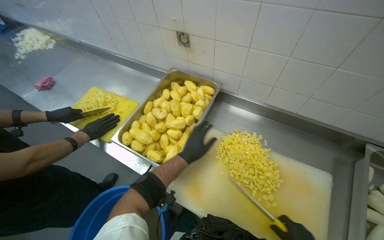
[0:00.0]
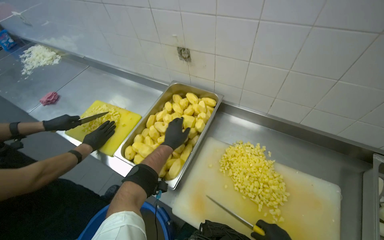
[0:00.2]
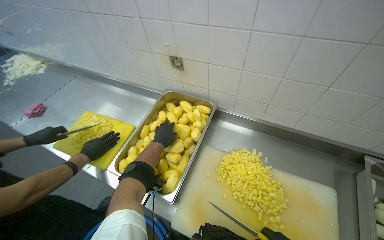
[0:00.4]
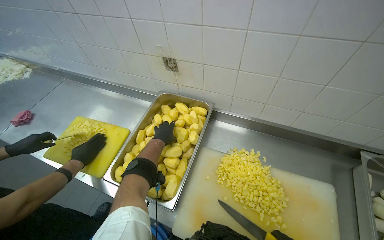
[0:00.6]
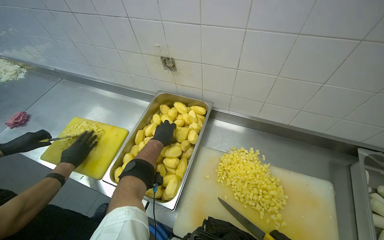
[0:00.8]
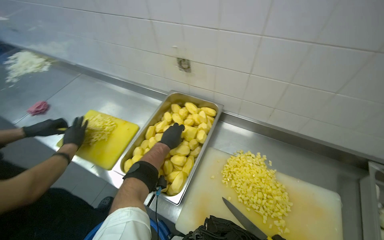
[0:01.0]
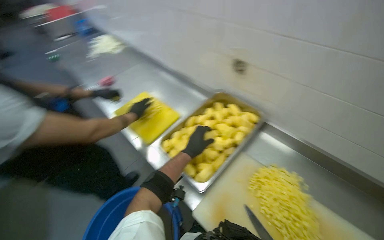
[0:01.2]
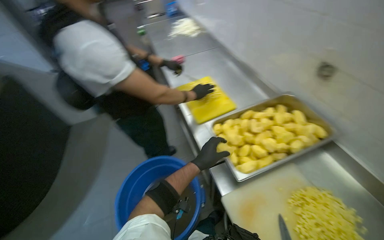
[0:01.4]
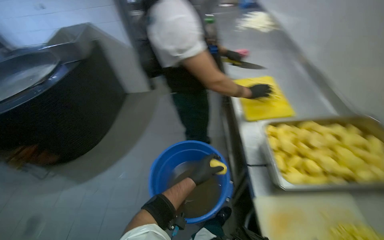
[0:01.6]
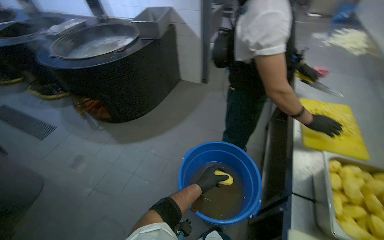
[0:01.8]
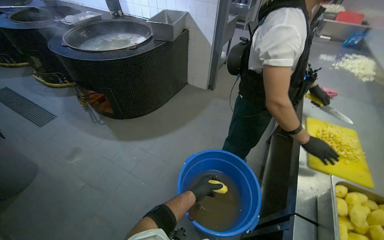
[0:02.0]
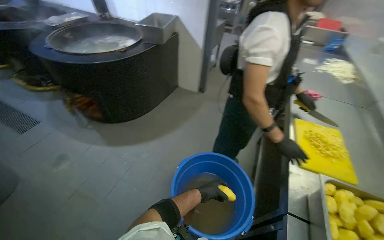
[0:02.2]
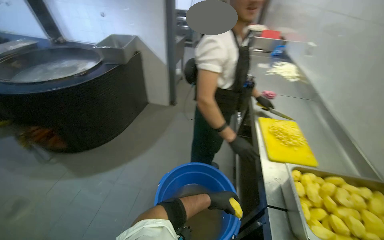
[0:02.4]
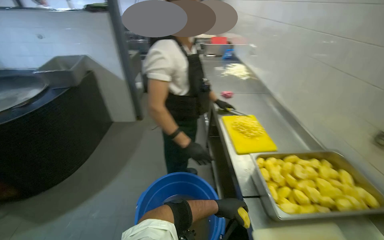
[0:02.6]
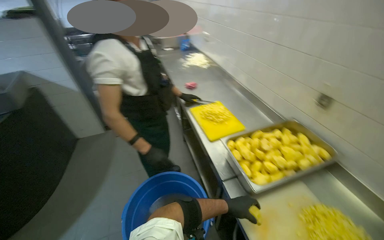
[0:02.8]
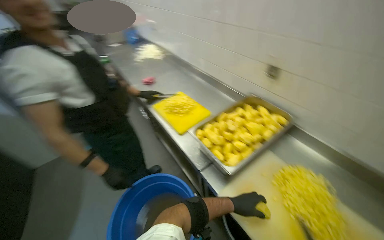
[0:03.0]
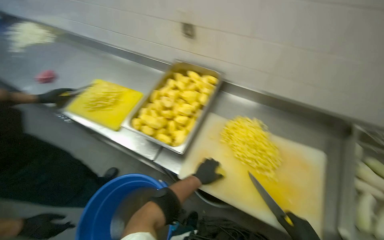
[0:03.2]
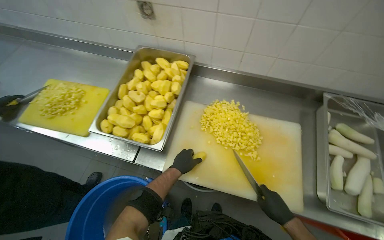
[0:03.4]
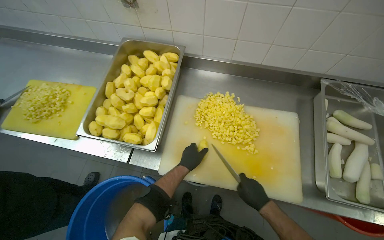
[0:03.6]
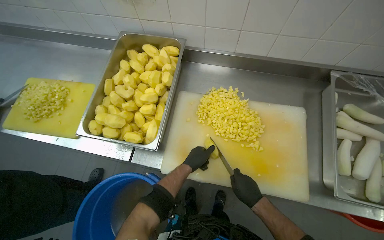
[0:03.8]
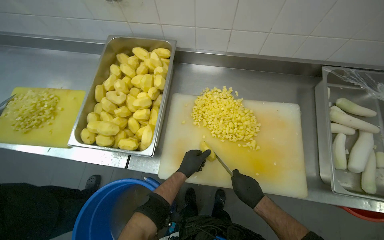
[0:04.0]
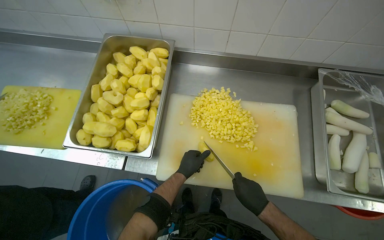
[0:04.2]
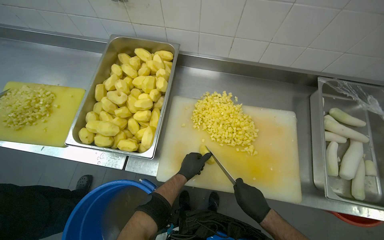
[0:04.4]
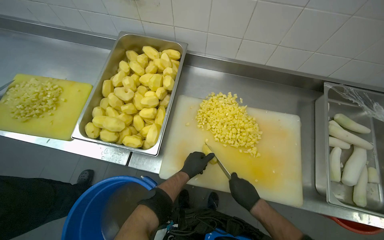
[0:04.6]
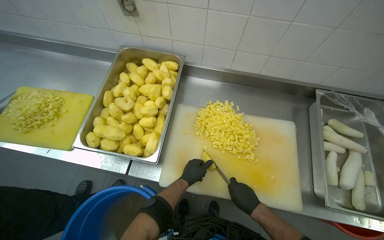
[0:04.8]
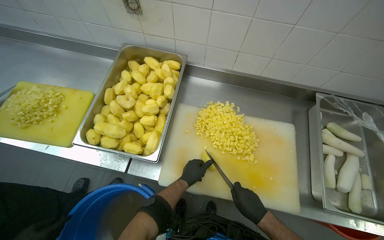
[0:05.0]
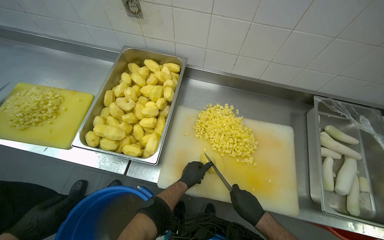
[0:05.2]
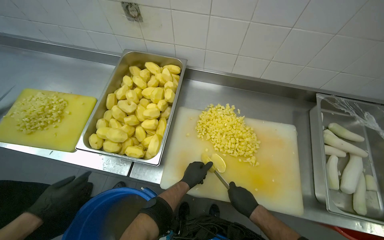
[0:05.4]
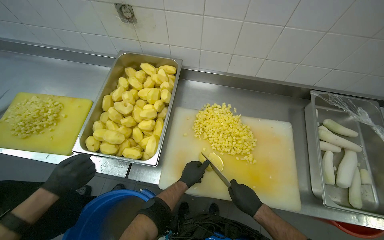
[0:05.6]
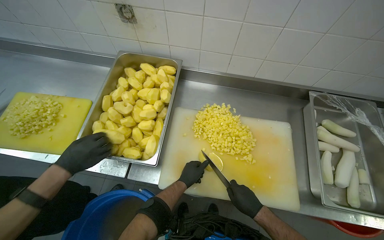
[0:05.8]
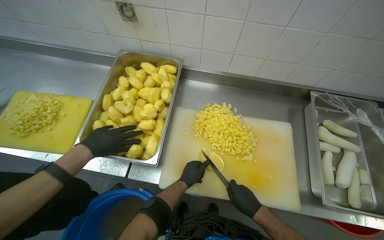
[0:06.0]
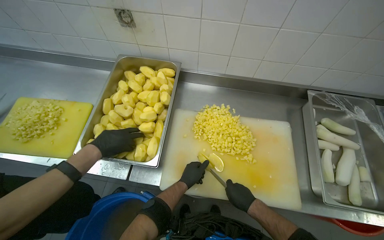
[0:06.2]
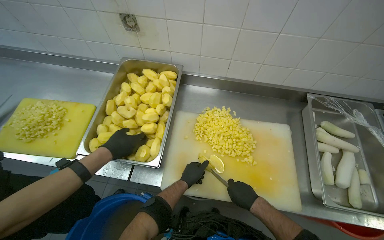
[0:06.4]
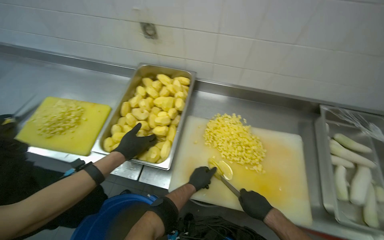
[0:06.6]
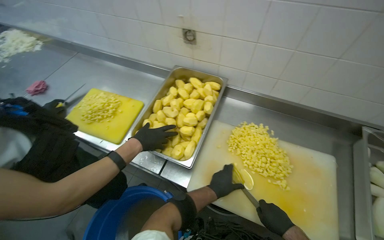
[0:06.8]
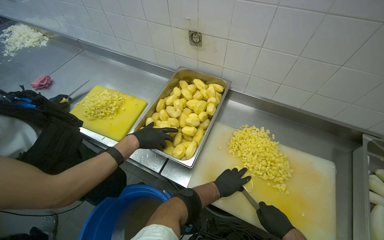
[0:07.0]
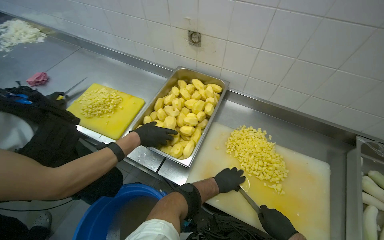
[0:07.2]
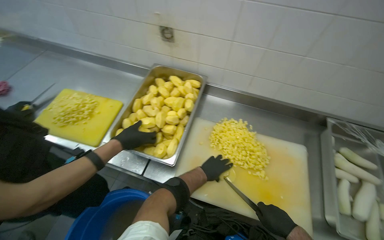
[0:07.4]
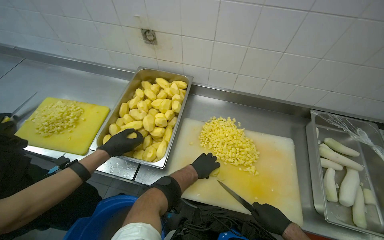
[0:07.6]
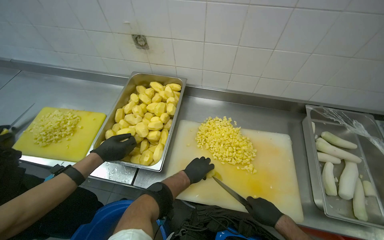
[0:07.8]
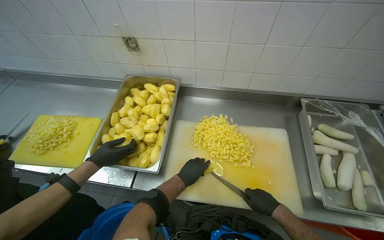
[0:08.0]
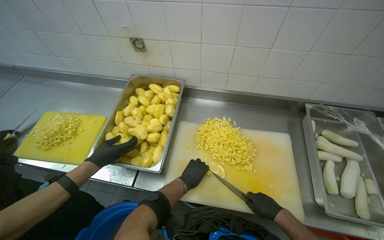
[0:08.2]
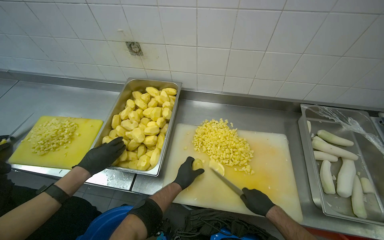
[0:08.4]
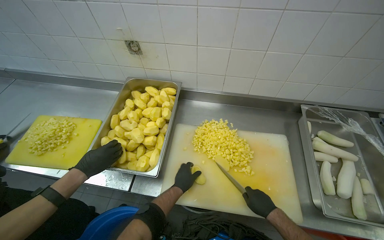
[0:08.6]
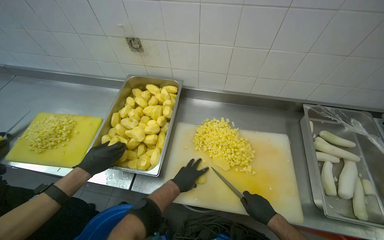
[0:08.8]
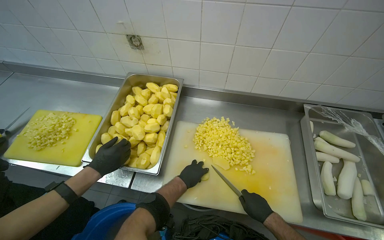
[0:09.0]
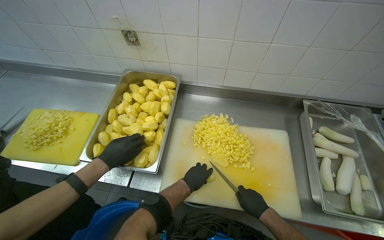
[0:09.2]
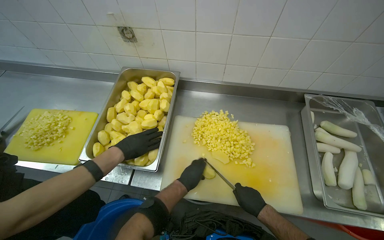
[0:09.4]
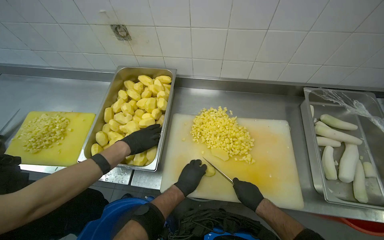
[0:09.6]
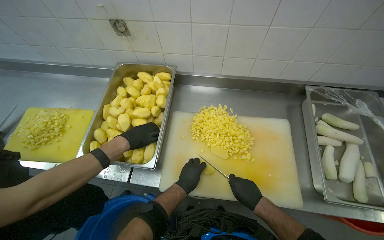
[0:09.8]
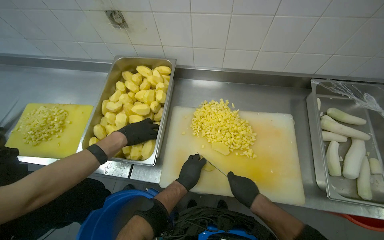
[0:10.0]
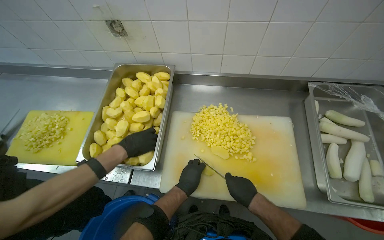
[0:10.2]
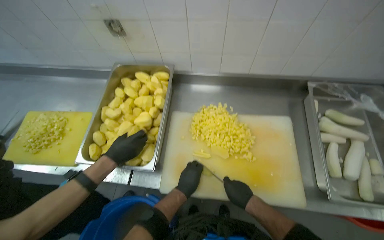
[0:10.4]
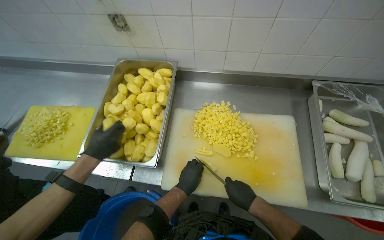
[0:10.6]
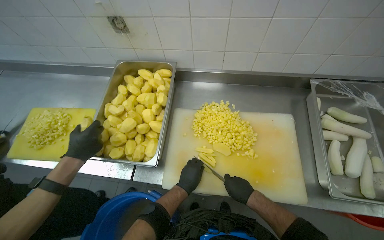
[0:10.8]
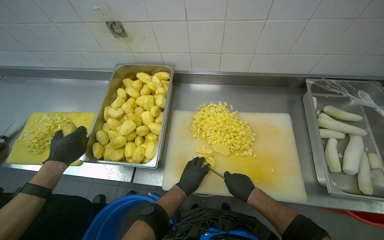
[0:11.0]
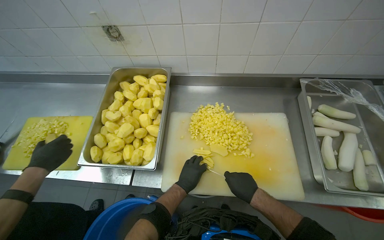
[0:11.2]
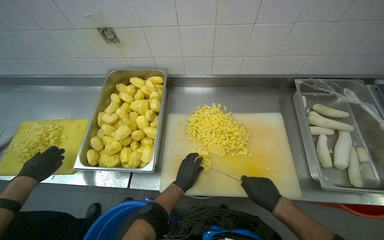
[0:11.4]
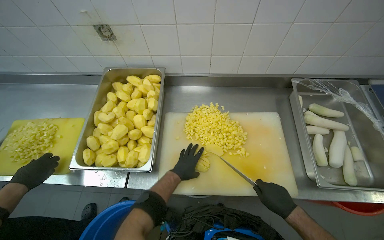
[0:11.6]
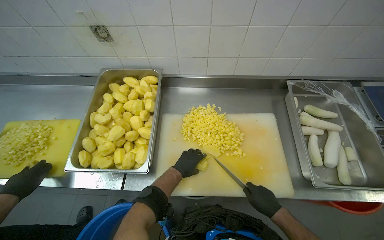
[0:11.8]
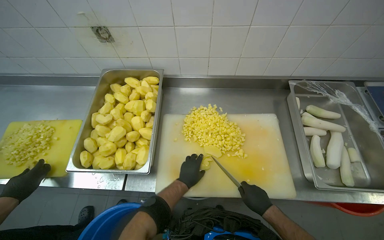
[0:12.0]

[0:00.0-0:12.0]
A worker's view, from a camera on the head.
Job: preparing food.
The whole recording: Dicing peeled potatoes. The worker dices peeled potatoes on a cutting board, transferring them.
0:00.0 to 0:01.6: The head rotates some 60 degrees to the left.
0:01.6 to 0:03.0: The wearer's head swings about 35 degrees to the right.
0:03.0 to 0:04.4: The wearer's head swings some 45 degrees to the right. The view tips downward by about 20 degrees.
0:04.4 to 0:06.0: The hands stay close to where they were, moving slightly.
0:07.6 to 0:09.0: The right hand shifts about 10 cm farther from the camera.
0:09.0 to 0:10.4: The hands work in one place, with small movements.

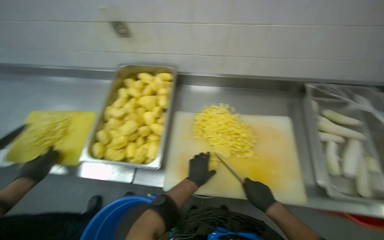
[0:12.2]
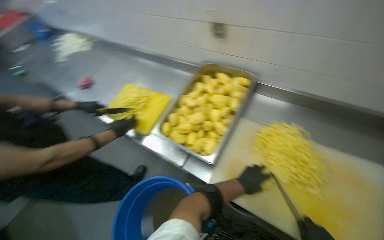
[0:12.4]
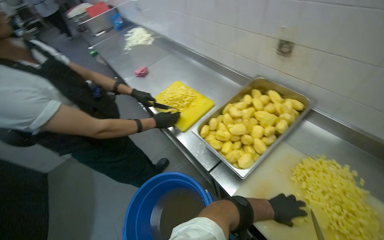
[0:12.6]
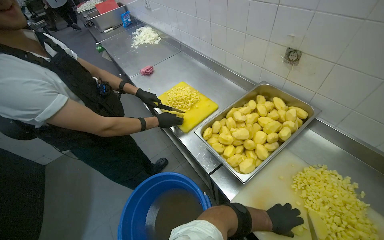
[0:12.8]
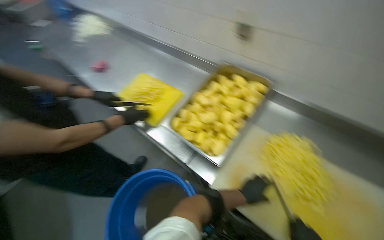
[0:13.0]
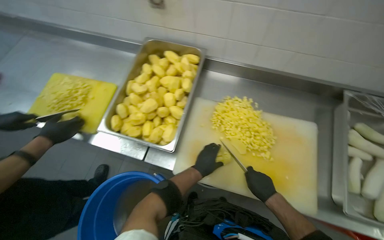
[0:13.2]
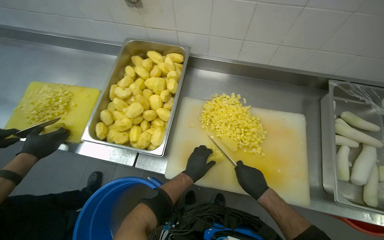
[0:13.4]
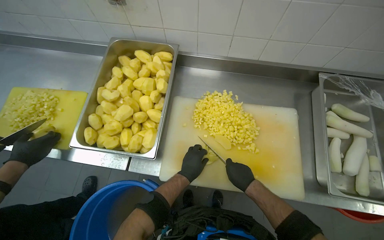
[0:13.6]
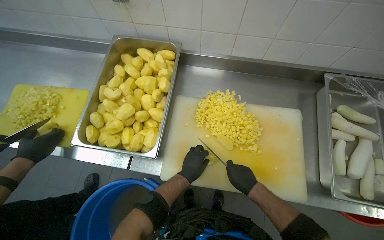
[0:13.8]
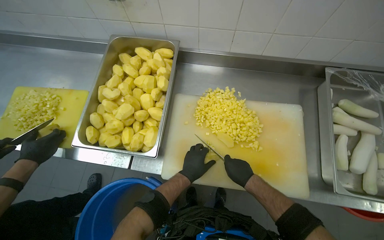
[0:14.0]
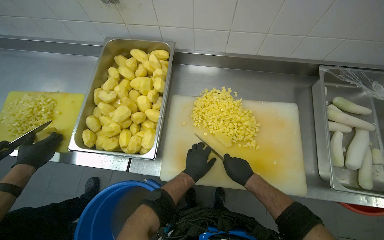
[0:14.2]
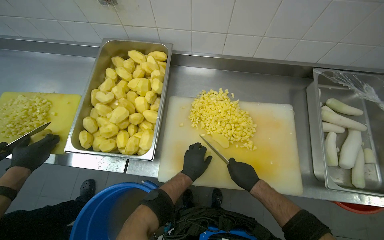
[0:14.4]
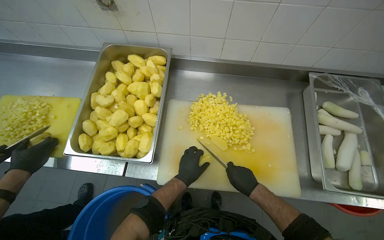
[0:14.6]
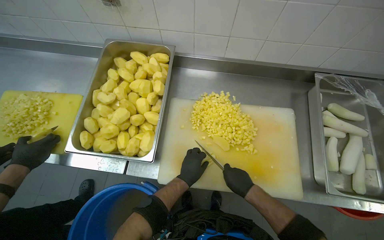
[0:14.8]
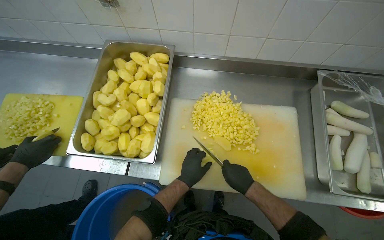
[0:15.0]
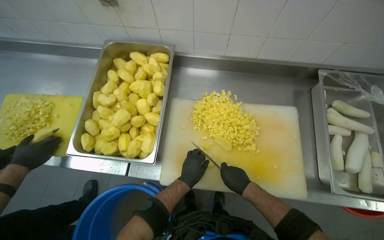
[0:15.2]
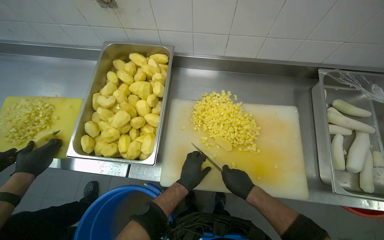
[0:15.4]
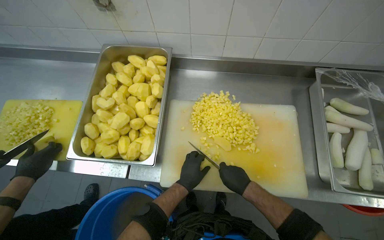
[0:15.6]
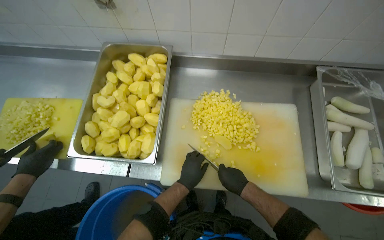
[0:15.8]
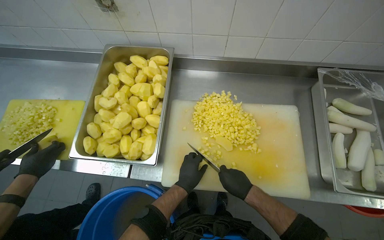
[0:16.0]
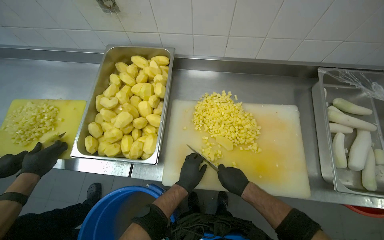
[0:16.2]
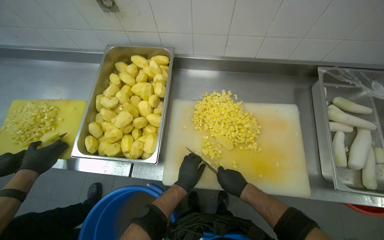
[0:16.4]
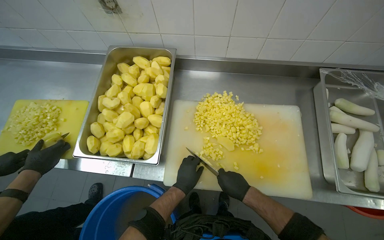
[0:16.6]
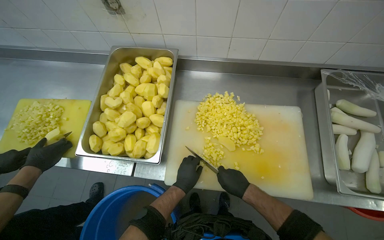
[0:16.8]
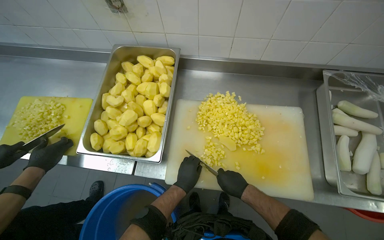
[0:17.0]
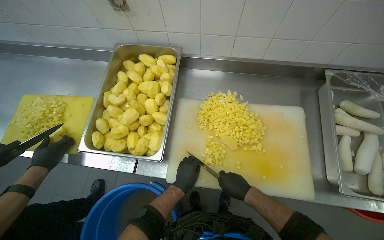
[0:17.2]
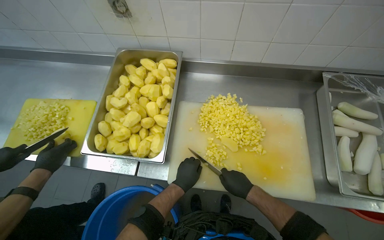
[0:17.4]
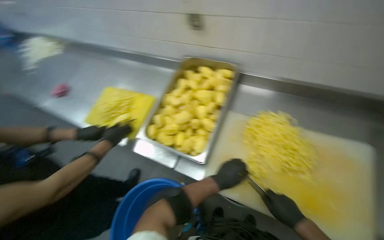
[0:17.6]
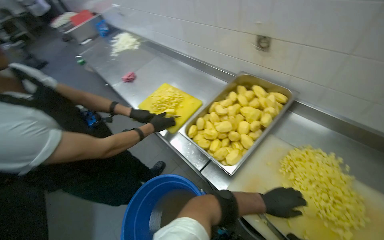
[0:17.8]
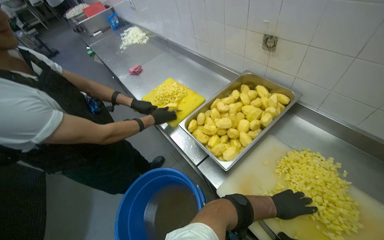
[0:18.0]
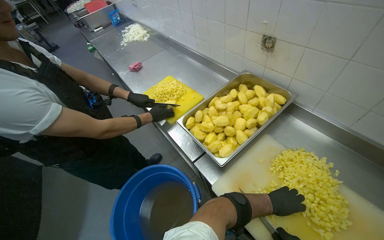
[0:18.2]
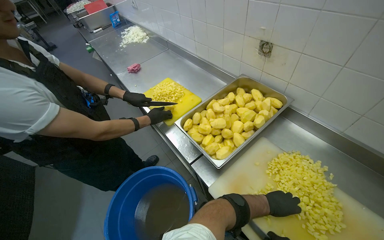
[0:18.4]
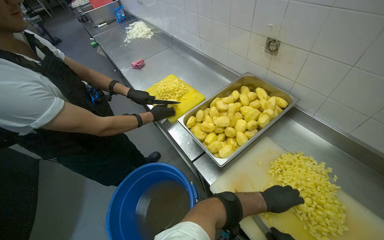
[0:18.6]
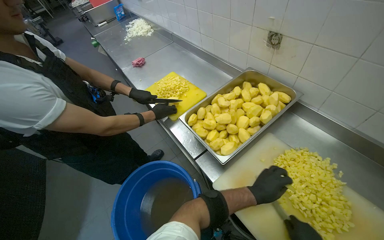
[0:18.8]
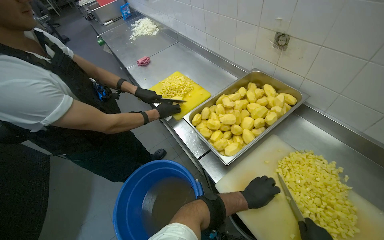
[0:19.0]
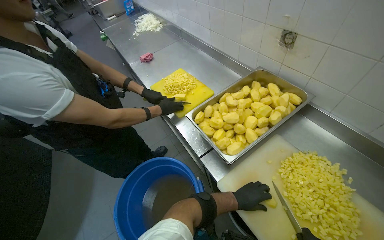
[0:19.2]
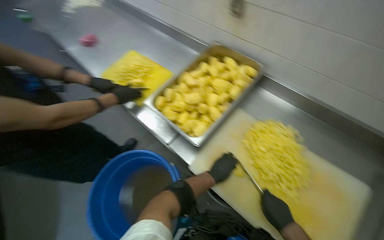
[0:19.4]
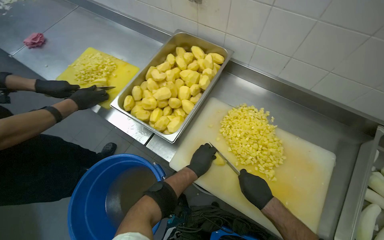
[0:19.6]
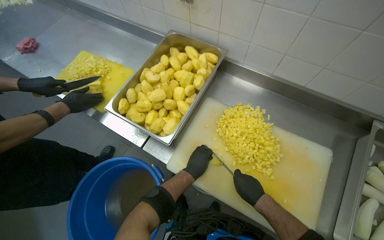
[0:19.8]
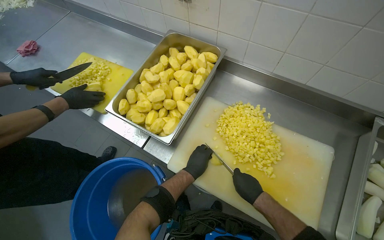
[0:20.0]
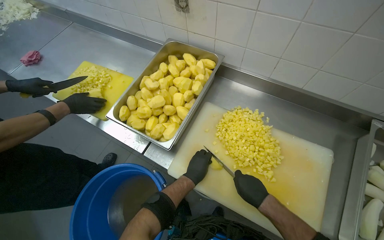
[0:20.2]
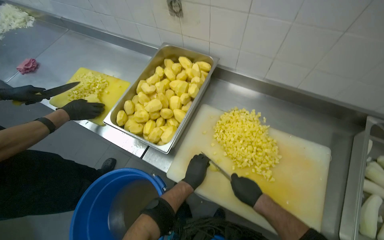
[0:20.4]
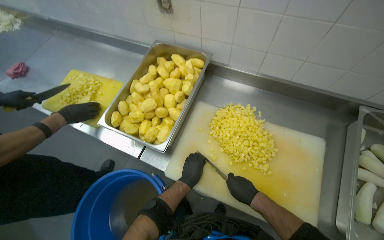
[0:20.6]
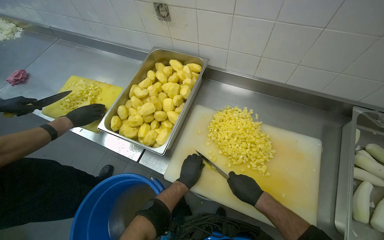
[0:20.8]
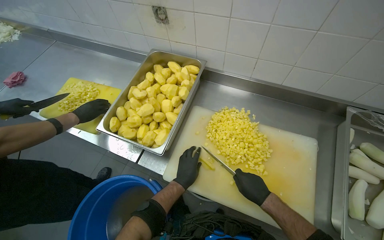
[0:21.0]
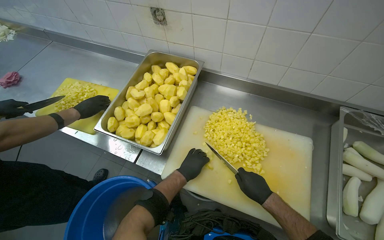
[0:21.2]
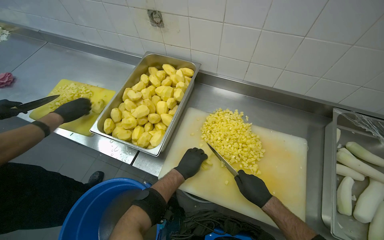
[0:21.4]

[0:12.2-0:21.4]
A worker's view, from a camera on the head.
Job: preparing food.
The whole recording: Dicing peeled potatoes. The worker dices peeled potatoes on a cutting board, transferring them.
0:13.8 to 0:16.8: The hands work in one place, with small movements.
0:16.8 to 0:18.4: The wearer's head swings about 45 degrees to the left.
0:18.4 to 0:19.8: The head rotates roughly 20 degrees to the right. The camera pitches downward, by roughly 15 degrees.
0:19.8 to 0:21.4: The hands are busy where they are.
